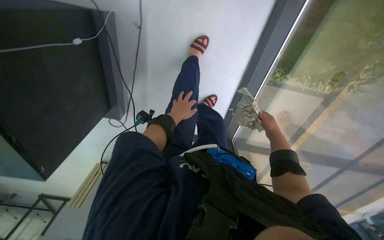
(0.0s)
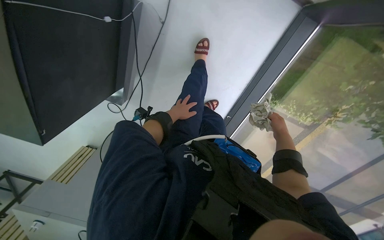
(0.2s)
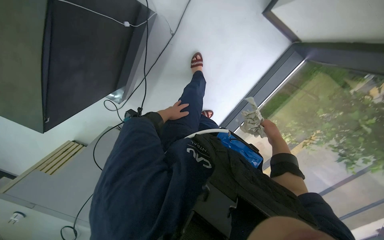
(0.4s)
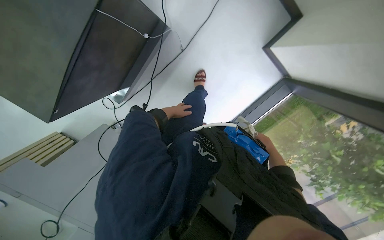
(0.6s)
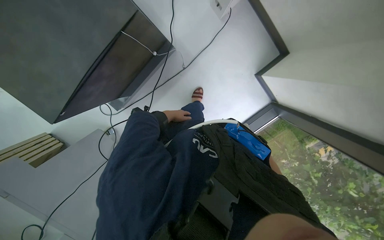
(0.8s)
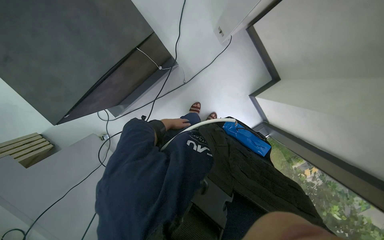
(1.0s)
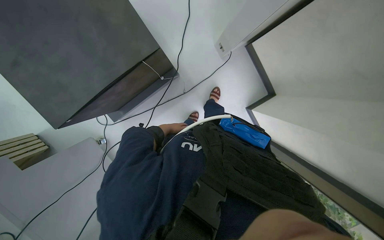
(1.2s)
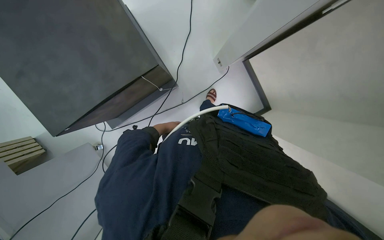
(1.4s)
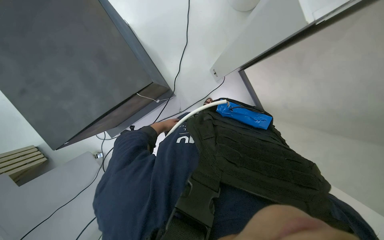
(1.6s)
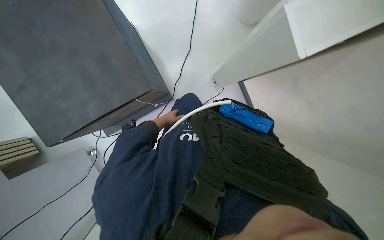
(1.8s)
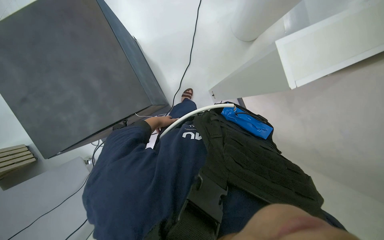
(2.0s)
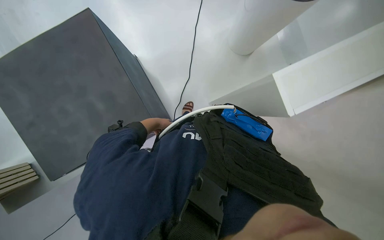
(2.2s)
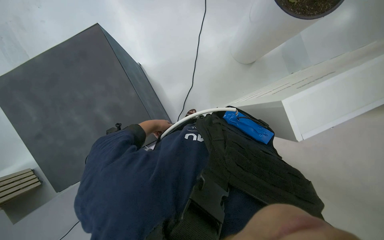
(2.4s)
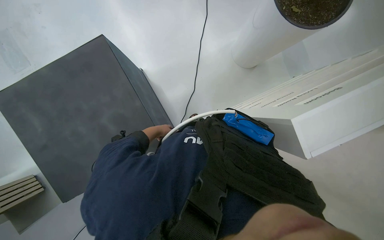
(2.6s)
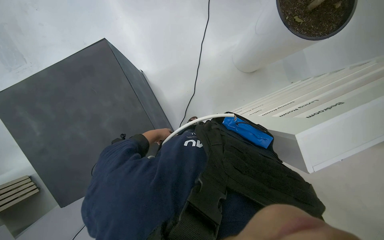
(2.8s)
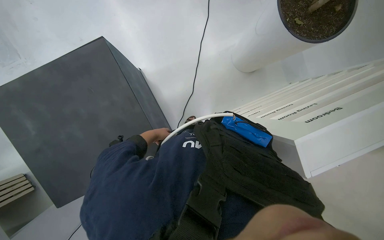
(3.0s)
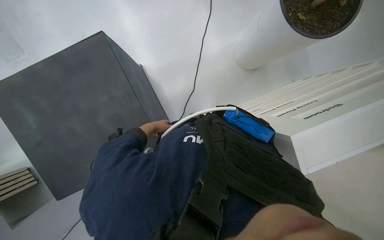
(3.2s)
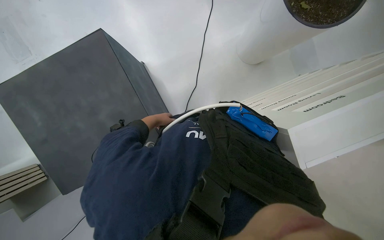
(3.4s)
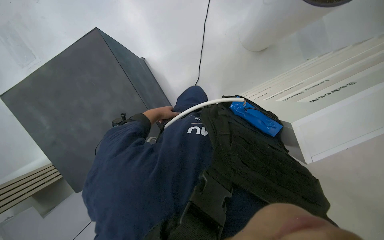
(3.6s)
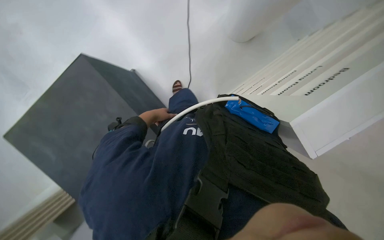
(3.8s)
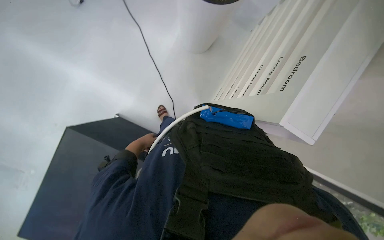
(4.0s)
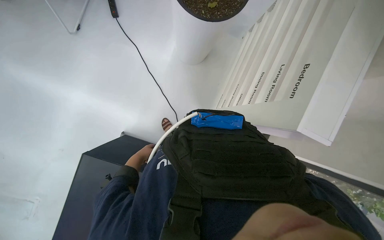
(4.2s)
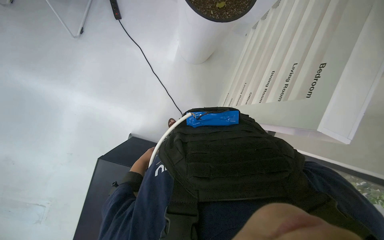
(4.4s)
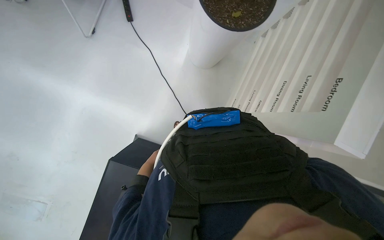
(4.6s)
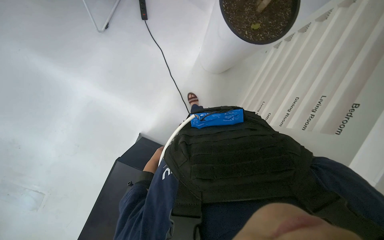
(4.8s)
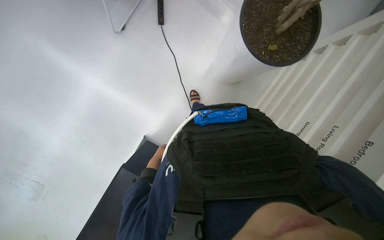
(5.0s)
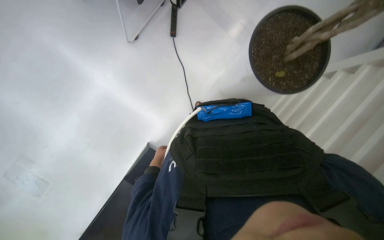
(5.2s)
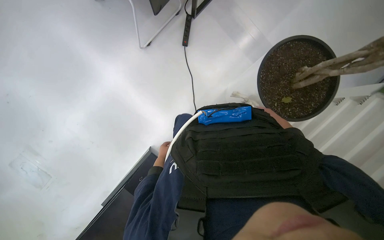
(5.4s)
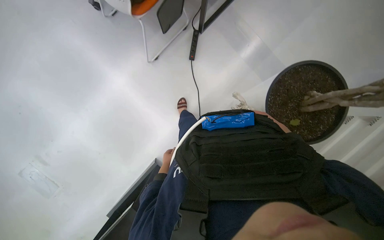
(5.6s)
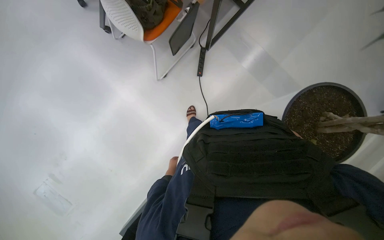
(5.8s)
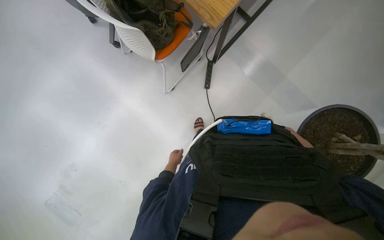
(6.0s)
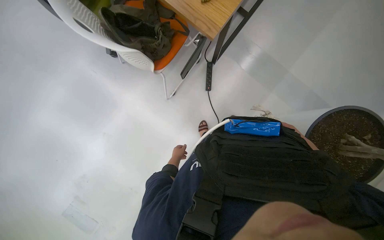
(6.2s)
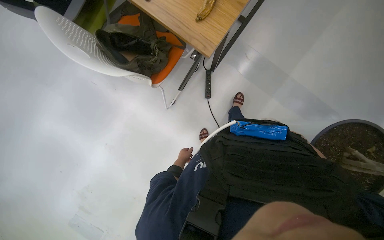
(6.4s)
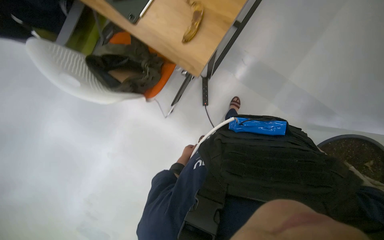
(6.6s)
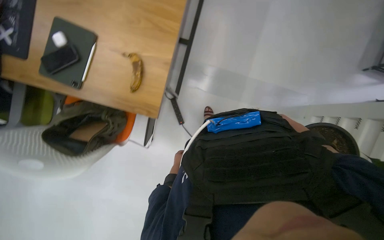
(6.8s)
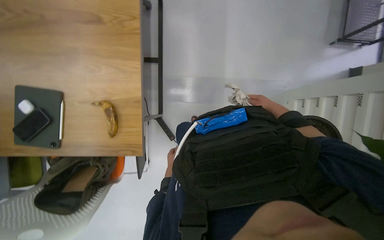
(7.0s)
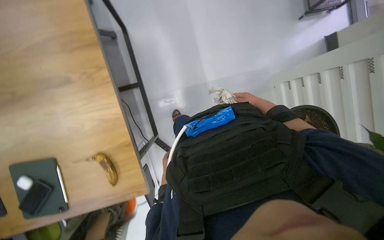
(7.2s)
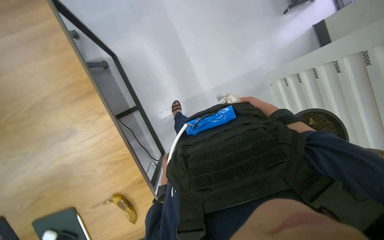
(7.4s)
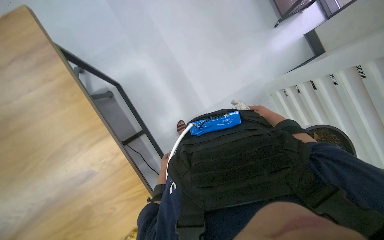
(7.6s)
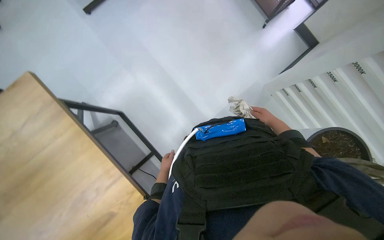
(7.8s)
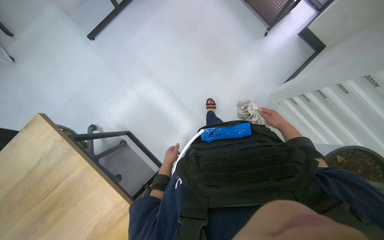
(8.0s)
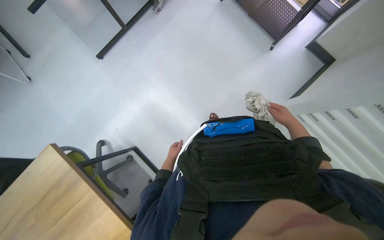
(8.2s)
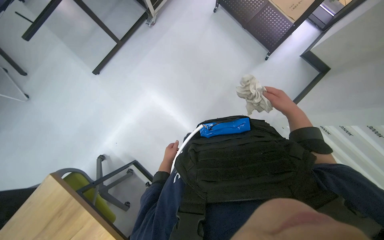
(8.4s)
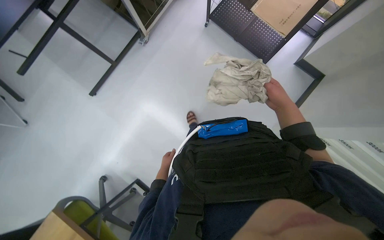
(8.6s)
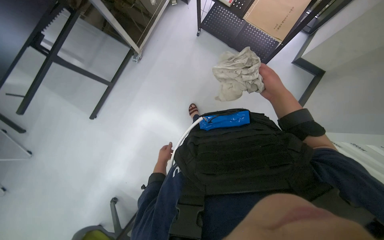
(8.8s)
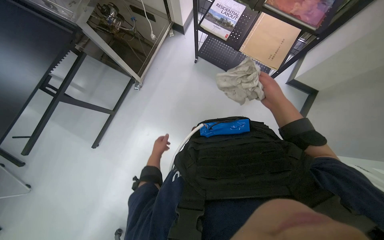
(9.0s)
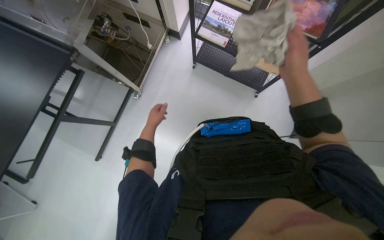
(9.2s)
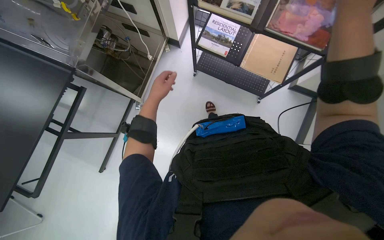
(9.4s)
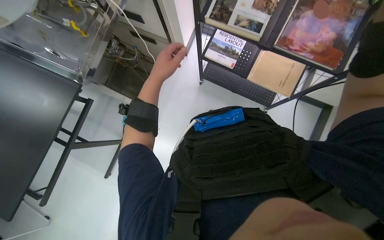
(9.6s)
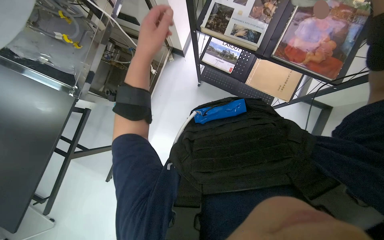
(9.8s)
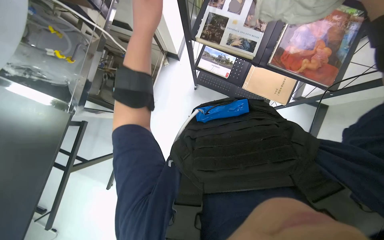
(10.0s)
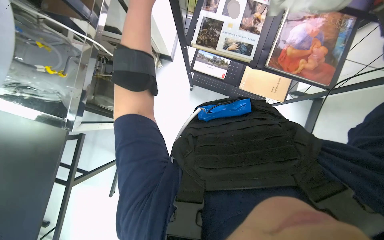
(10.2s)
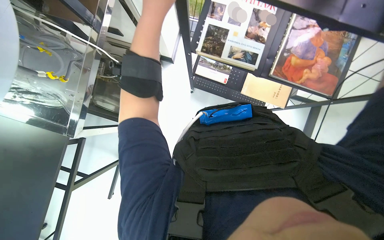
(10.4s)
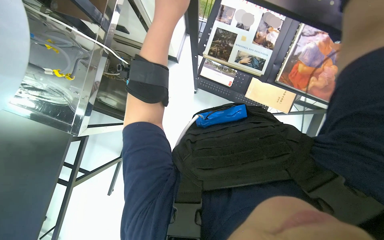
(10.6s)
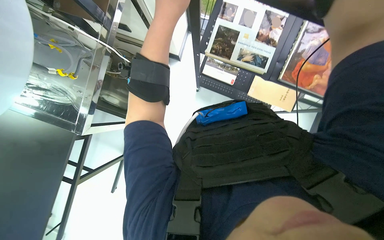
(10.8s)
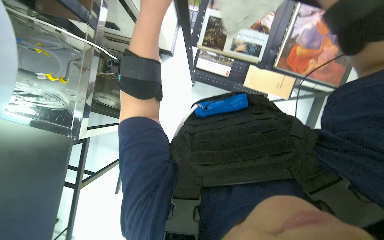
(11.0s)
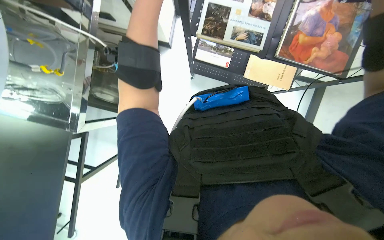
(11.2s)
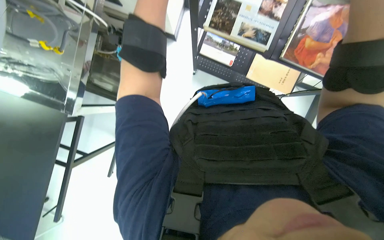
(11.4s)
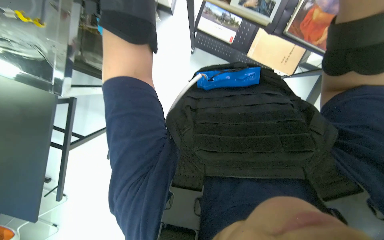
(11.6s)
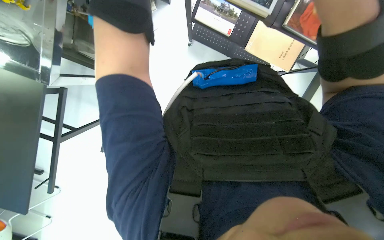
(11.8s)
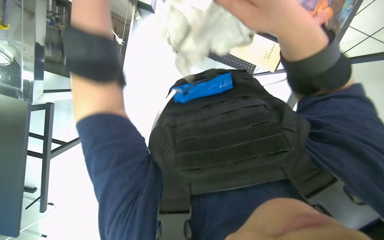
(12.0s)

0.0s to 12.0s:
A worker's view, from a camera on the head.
Job: wiping surfaces.
The whole recording: Wiping various surfaces. The worker wipes various surfaces including a black table, a white shelf, and a window.
0.0s to 1.6s: The camera sweeps to the right, by roughly 25 degrees. The wearer looks approximately 35 degrees further upward. The scene turns about 35 degrees clockwise in the picture.
1.6s to 3.0s: The camera pitches upward, by some 15 degrees. The left hand shifts roughly 10 cm nearer to the camera.
3.0s to 4.4s: The left hand is displaced to the left by some 15 cm.
4.4s to 6.0s: The head travels some 60 cm.
6.0s to 7.6s: The camera travels approximately 90 cm. Everything in view rotates roughly 60 degrees counterclockwise.
7.6s to 9.0s: The wearer moves about 90 cm. The scene turns about 30 degrees counterclockwise in the picture.
9.0s to 10.4s: The head travels about 50 cm.
10.4s to 12.0s: The wearer looks about 15 degrees further downward.

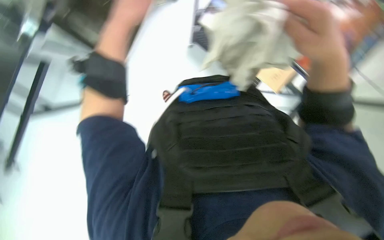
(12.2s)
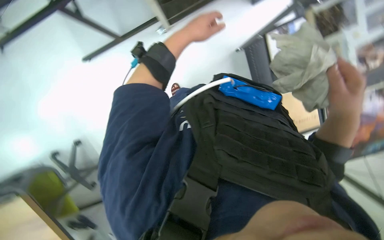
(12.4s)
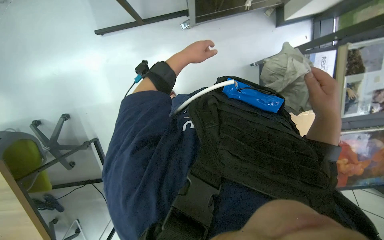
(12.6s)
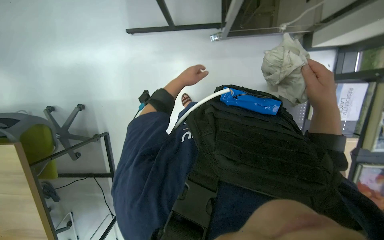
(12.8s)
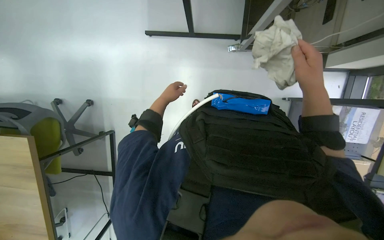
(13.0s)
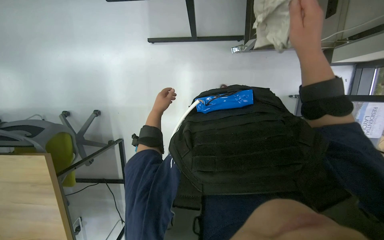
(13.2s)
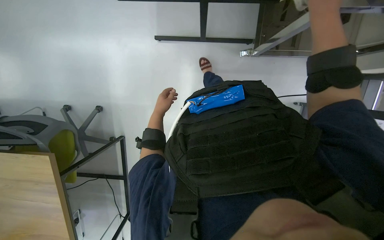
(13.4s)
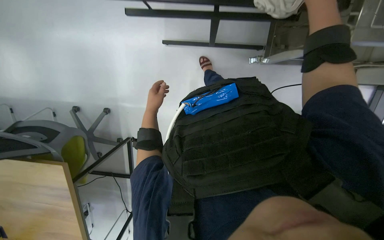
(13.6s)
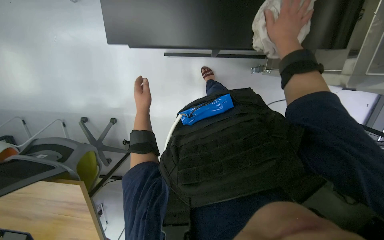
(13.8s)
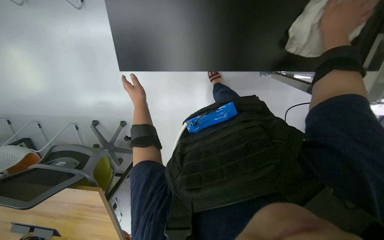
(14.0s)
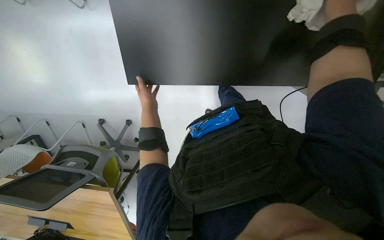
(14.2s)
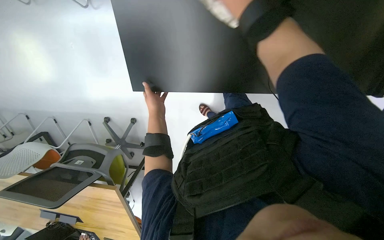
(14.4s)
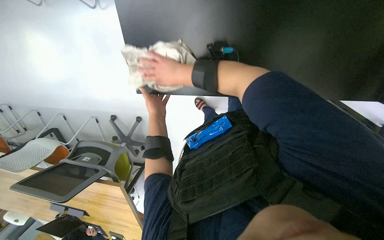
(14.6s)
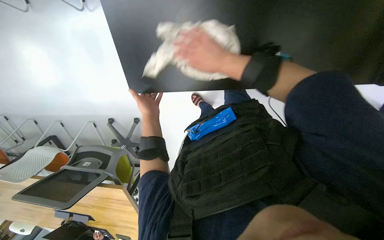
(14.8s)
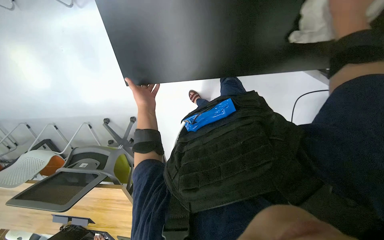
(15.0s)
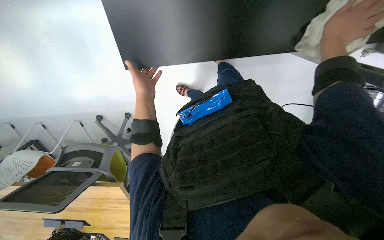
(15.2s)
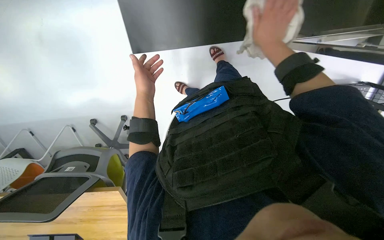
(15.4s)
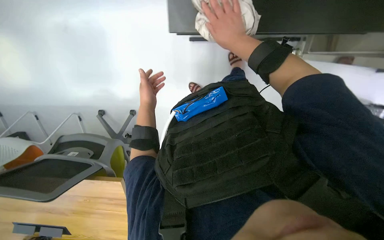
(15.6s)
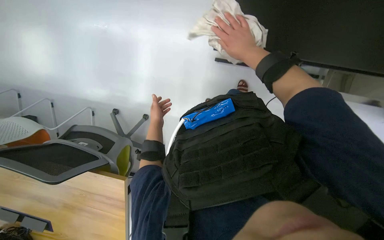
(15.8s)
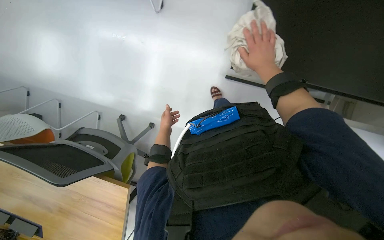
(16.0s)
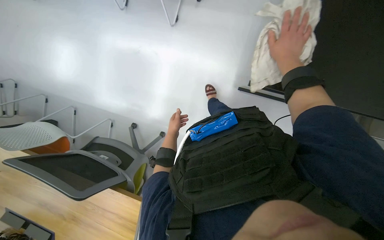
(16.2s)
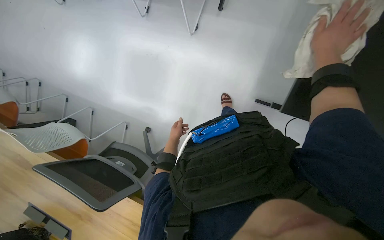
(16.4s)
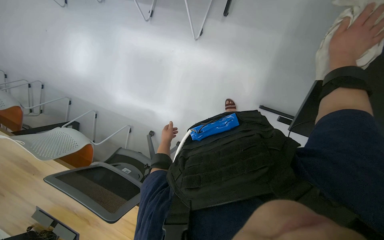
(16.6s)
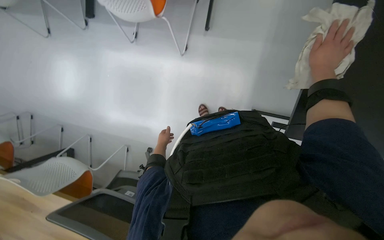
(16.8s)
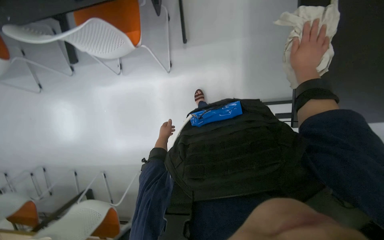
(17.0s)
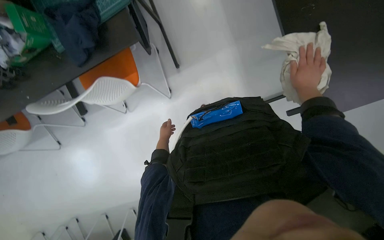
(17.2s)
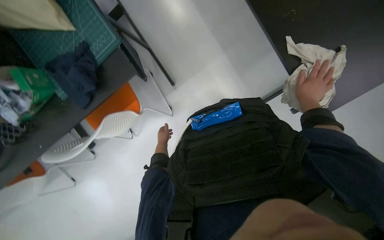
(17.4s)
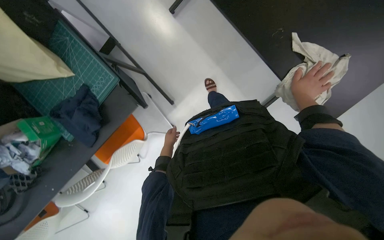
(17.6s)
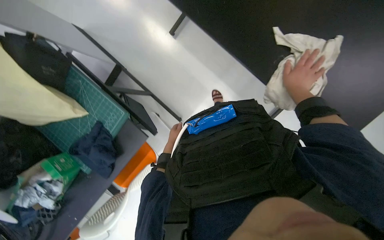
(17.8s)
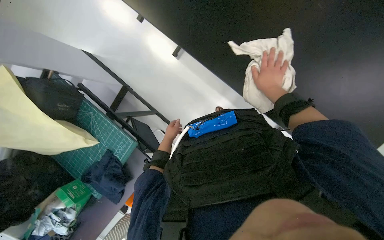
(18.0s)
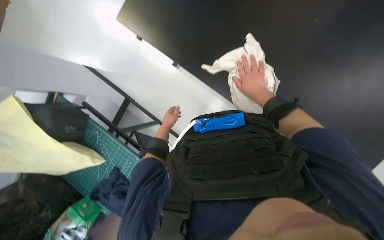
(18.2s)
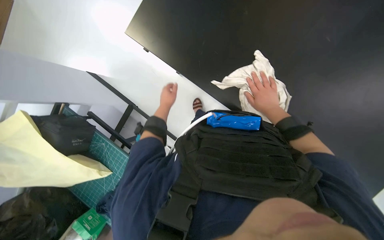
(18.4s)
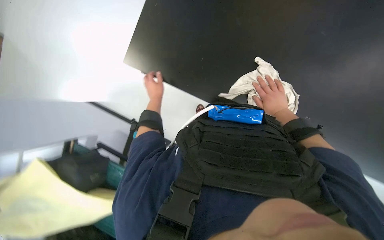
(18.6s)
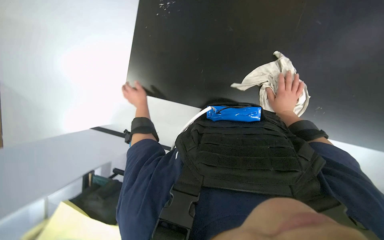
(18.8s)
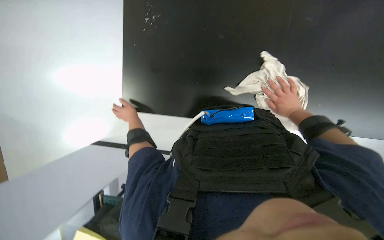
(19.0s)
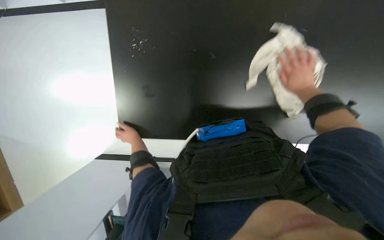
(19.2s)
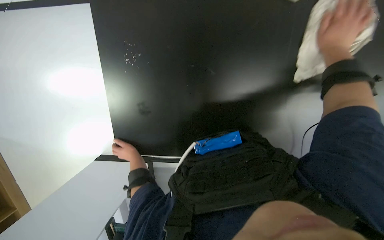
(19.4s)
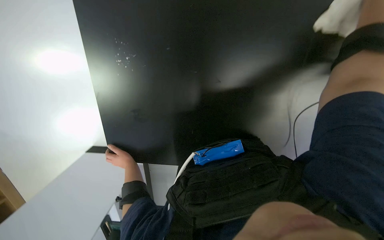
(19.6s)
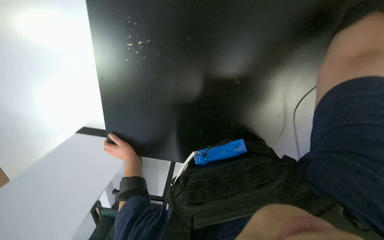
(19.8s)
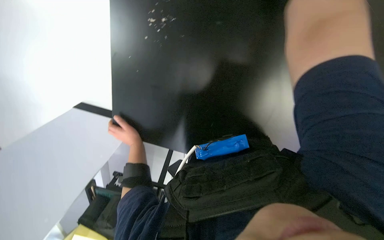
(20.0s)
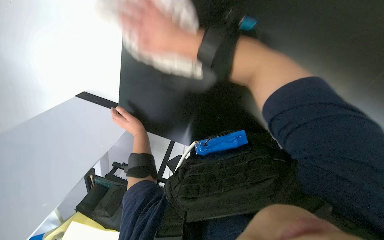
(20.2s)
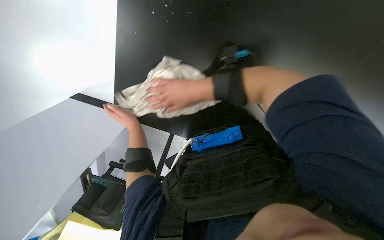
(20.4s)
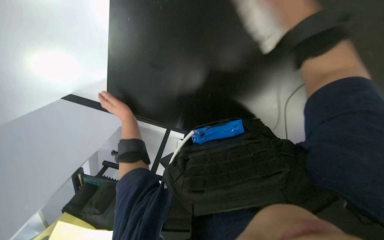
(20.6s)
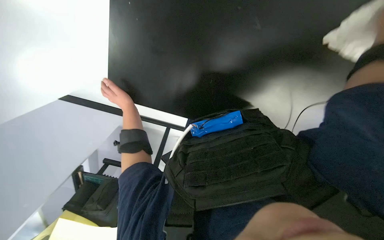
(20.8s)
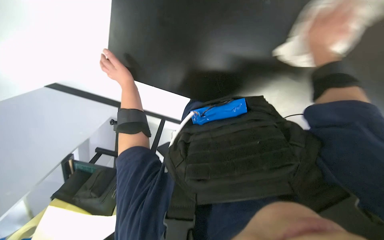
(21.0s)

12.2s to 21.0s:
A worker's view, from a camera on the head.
Job: wiping surfaces.
The whole recording: Wiping various surfaces. The worker wipes various surfaces including a black table, a white shelf, and a window.
13.6s to 15.2s: The view tilts about 15 degrees downward. The left hand heads up the picture and nearer to the camera, covering about 35 cm.
15.2s to 16.6s: The left hand shifts about 25 cm farther from the camera.
16.6s to 18.0s: The wearer moves approximately 60 cm. The camera pitches upward, by approximately 15 degrees. The scene rotates counterclockwise by approximately 65 degrees.
18.0s to 19.6s: The left hand heads to the left, covering some 25 cm, and goes up the picture and returns, about 40 cm each way.
19.6s to 21.0s: The view tilts some 15 degrees downward. The left hand travels up the picture by about 10 cm.
